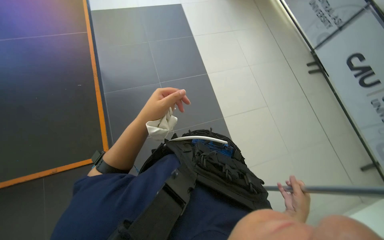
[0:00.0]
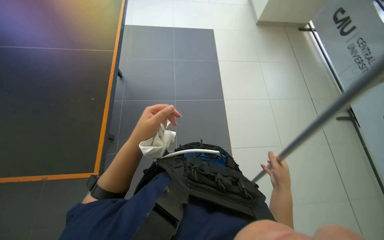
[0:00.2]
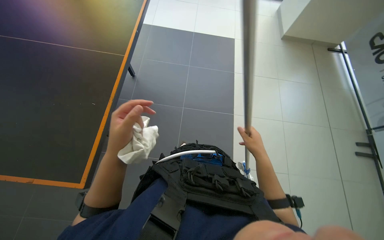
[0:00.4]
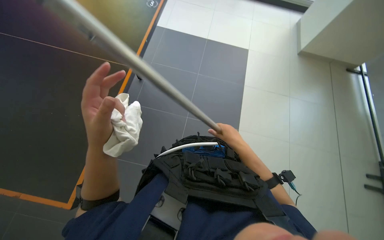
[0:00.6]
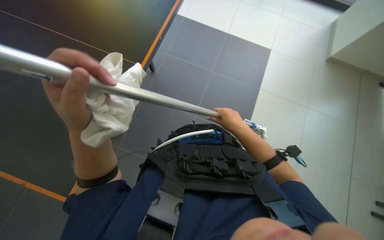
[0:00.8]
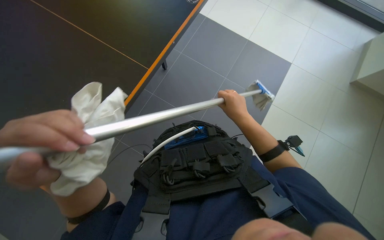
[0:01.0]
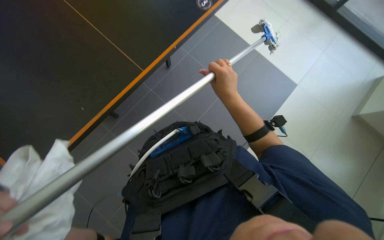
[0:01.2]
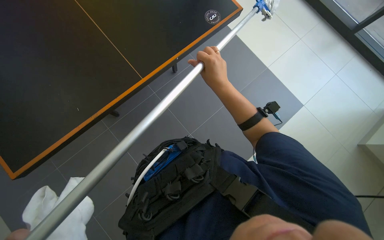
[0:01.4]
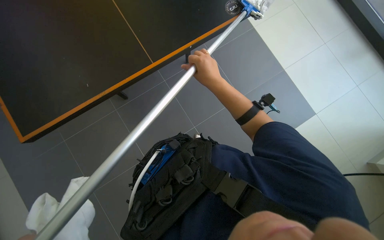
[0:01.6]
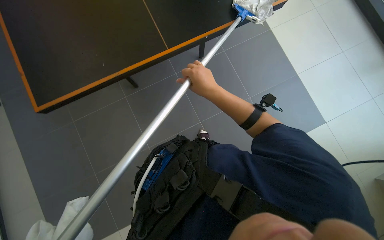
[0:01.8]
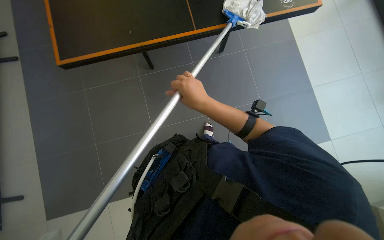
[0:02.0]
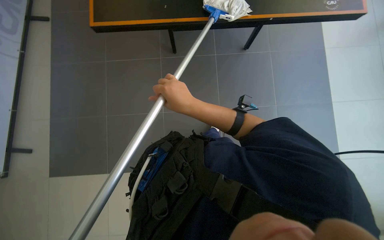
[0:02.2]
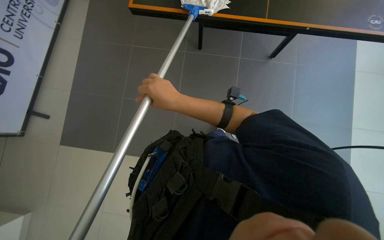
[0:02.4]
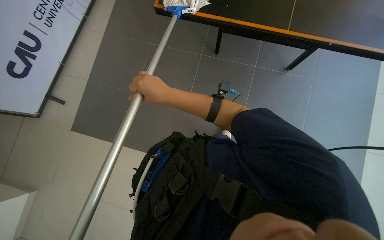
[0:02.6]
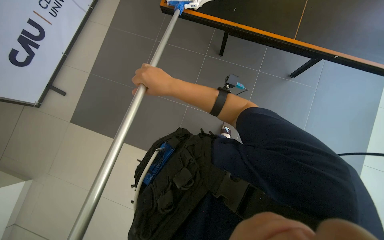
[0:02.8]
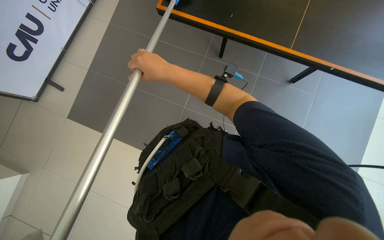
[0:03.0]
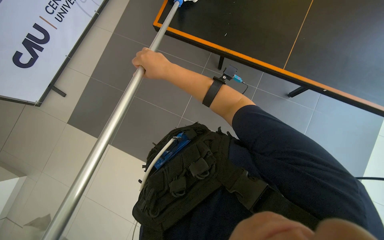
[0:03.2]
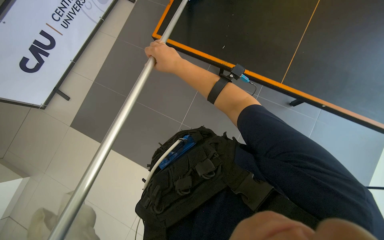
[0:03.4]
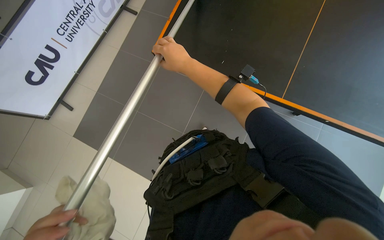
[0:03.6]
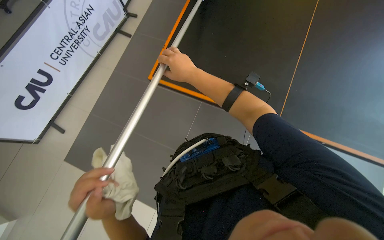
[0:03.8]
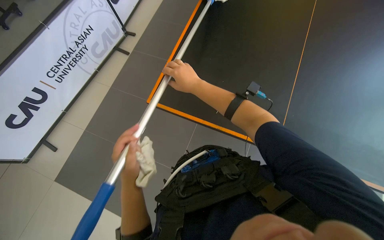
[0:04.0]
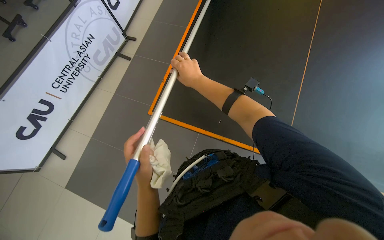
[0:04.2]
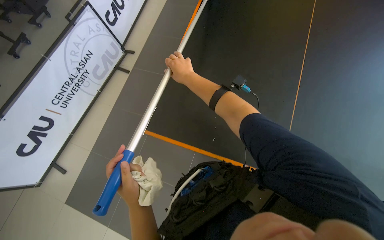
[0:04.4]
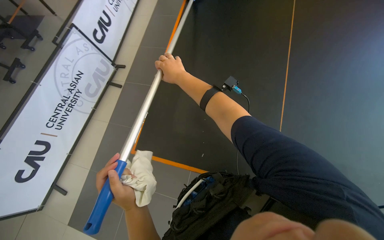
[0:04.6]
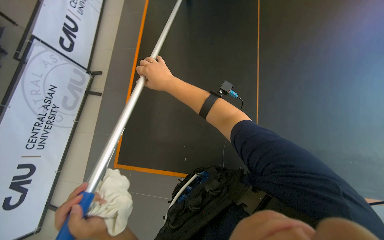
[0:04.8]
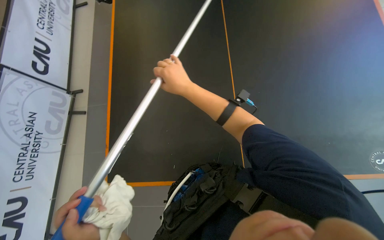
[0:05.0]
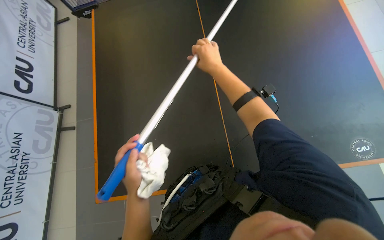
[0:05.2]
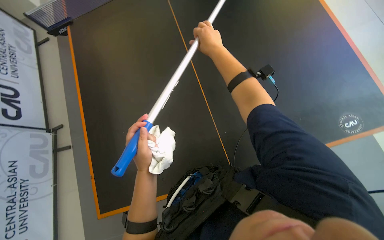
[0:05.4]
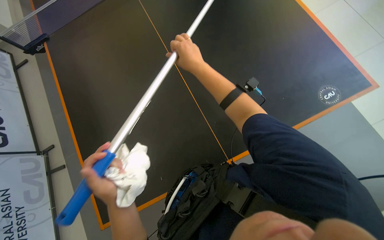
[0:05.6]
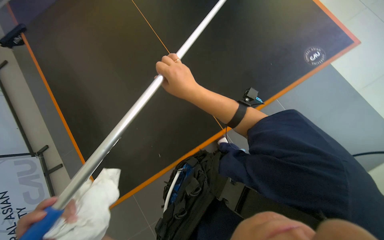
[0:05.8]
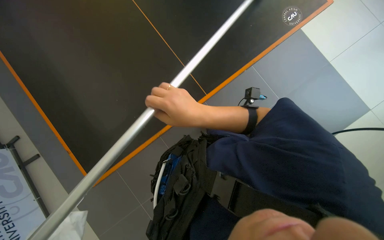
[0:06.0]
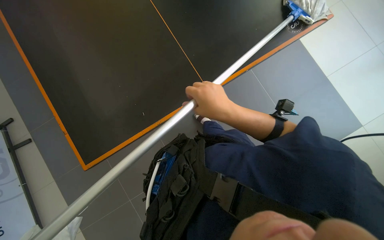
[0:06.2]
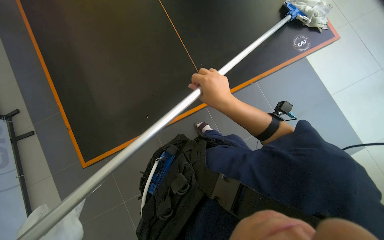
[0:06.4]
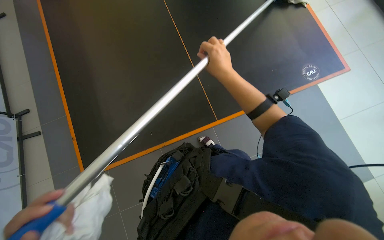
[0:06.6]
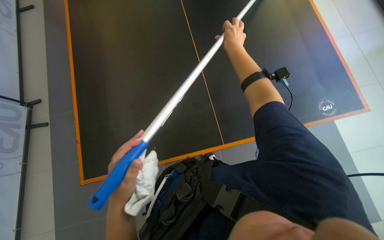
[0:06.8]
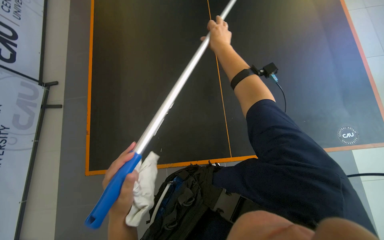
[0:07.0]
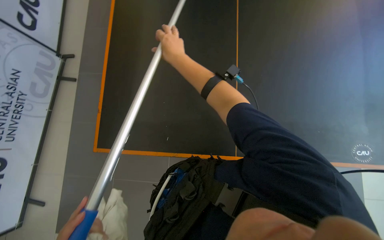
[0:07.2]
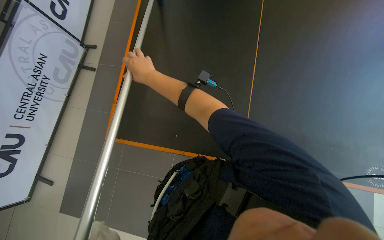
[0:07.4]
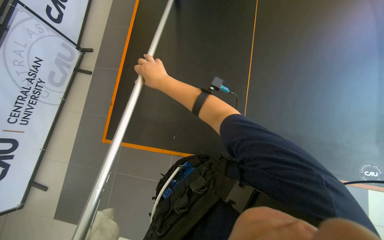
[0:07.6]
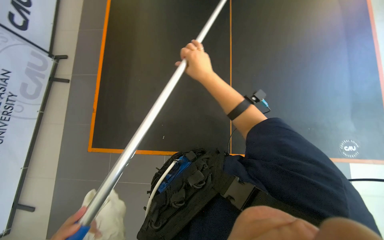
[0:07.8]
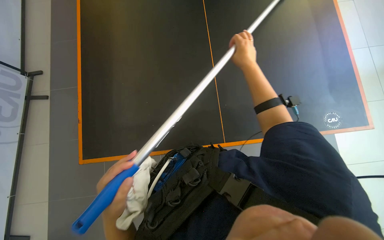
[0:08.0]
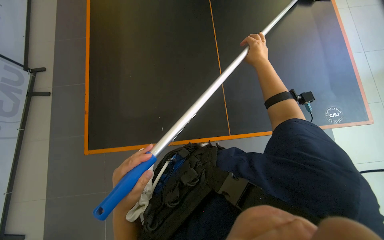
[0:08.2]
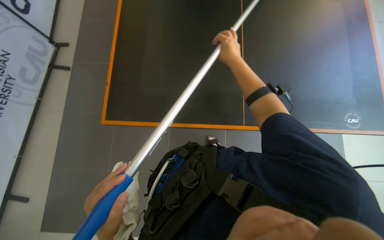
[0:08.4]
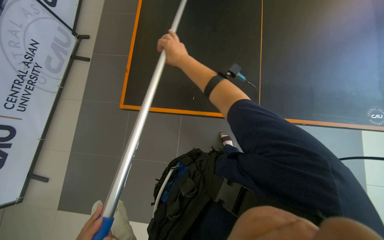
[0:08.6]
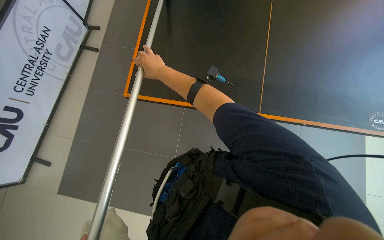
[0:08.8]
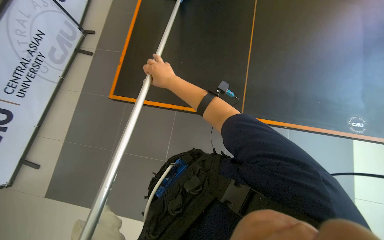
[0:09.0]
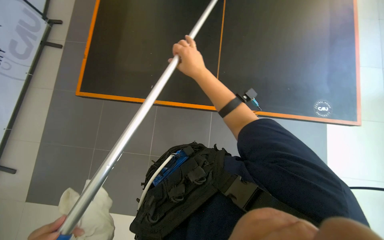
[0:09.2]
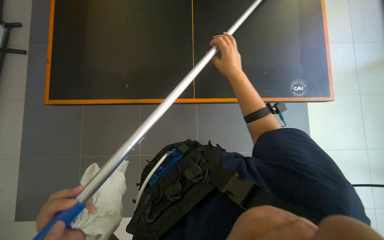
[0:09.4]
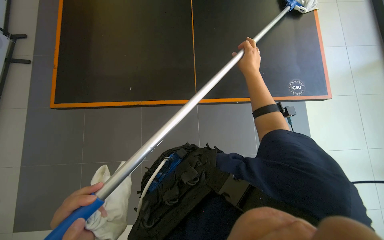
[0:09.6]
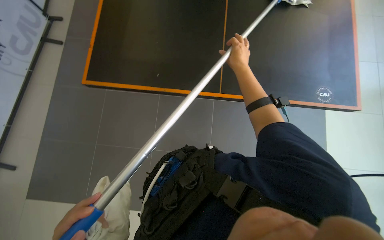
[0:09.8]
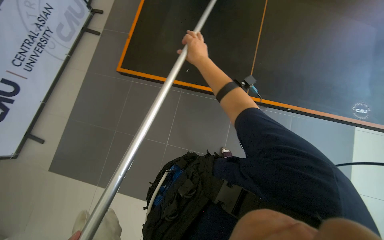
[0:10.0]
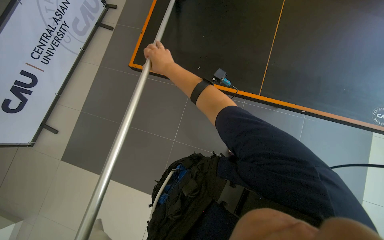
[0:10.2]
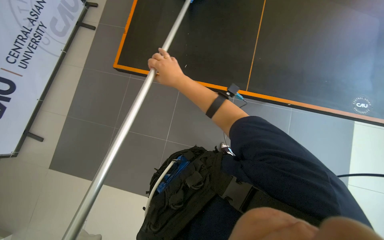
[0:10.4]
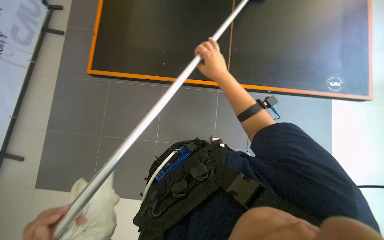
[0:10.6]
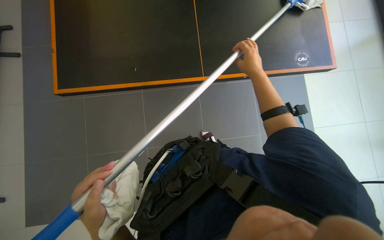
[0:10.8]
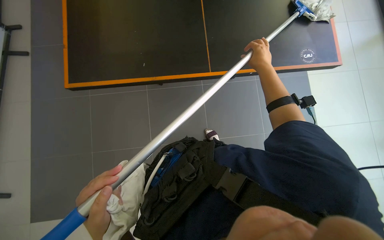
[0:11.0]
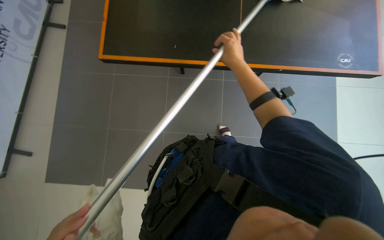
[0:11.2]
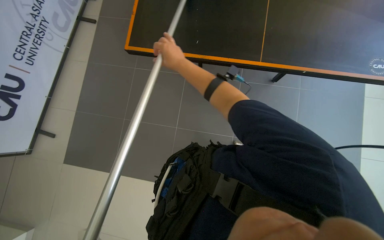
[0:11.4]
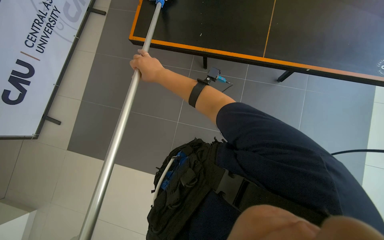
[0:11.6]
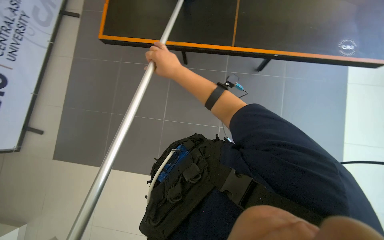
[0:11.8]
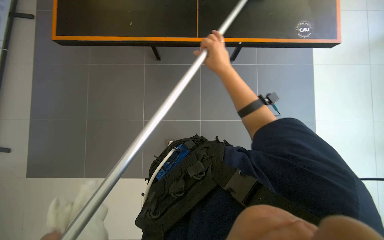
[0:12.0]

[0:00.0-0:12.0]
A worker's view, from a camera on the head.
Job: wiping surfaces.
The whole recording: Cleaning ping pong table with long-handled tool. The worker cleans the ping pong table surface with a long-handled tool.
0:01.6 to 0:03.0: The scene turns about 25 degrees clockwise in the picture. The right hand moves to the left, approximately 20 cm.
0:03.0 to 0:04.4: The view tips upward by some 20 degrees. The right hand shifts roughly 10 cm to the right.
0:04.4 to 0:06.0: The head turns to the right by some 55 degrees.
0:06.0 to 0:07.6: The view tilts roughly 20 degrees upward. The right hand heads up the picture, covering about 20 cm.
0:10.4 to 0:12.0: The right hand goes left and right, some 35 cm each way, reversing 2 times.

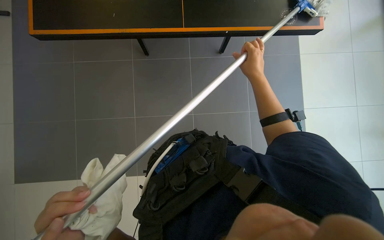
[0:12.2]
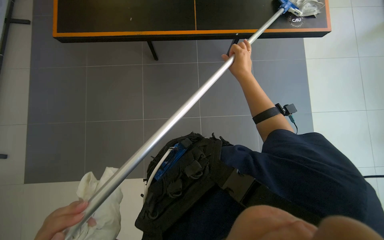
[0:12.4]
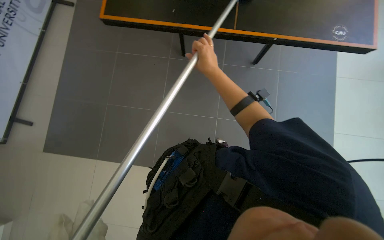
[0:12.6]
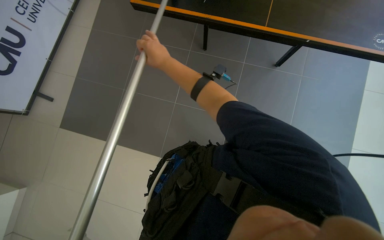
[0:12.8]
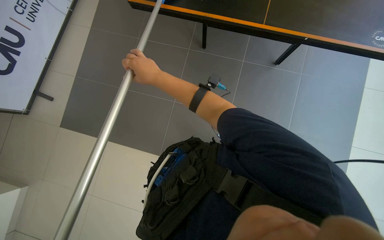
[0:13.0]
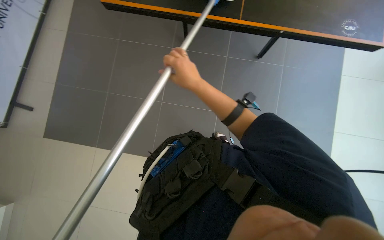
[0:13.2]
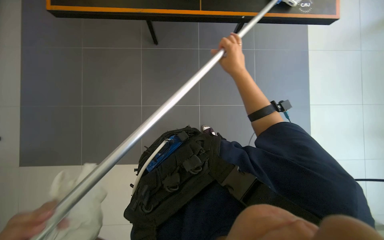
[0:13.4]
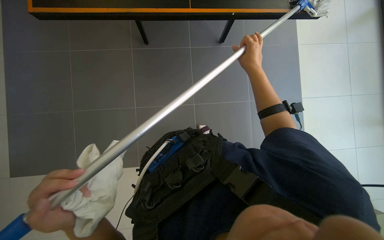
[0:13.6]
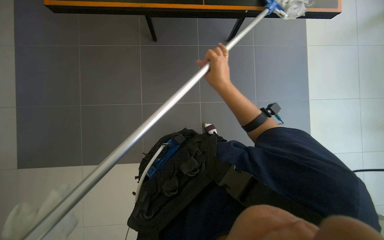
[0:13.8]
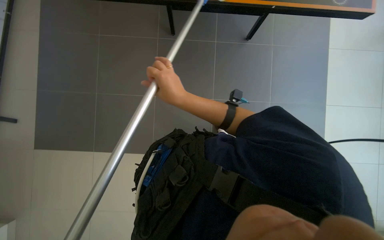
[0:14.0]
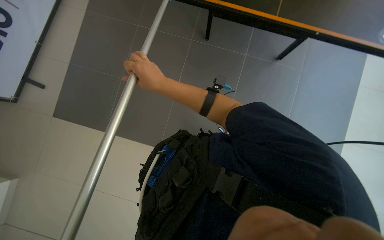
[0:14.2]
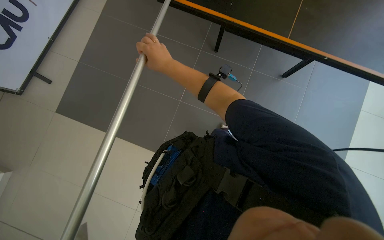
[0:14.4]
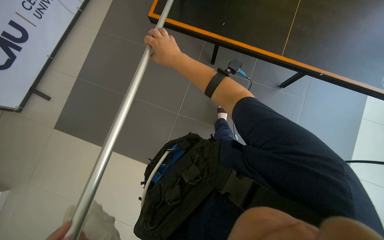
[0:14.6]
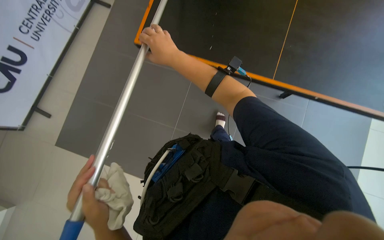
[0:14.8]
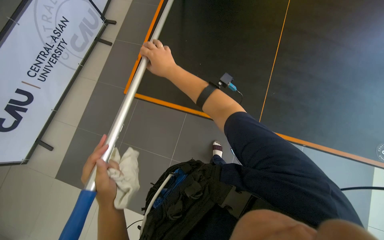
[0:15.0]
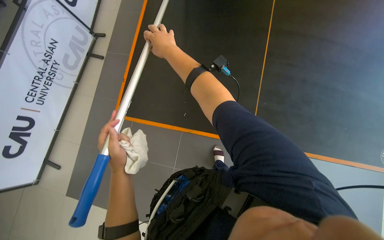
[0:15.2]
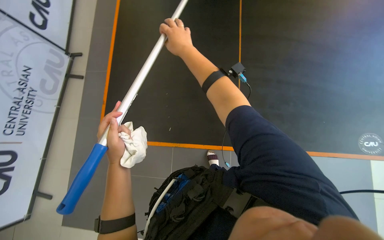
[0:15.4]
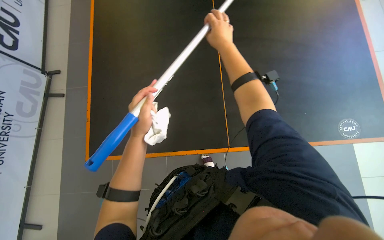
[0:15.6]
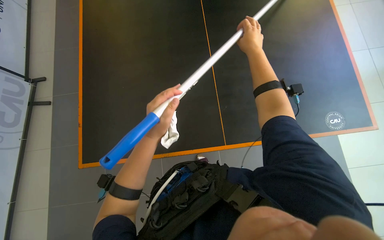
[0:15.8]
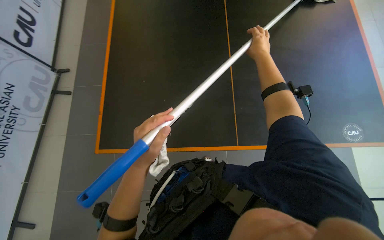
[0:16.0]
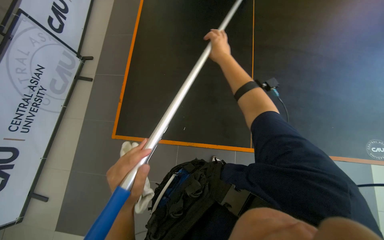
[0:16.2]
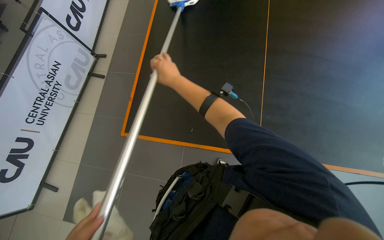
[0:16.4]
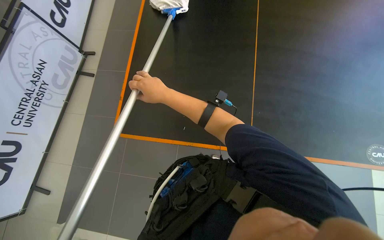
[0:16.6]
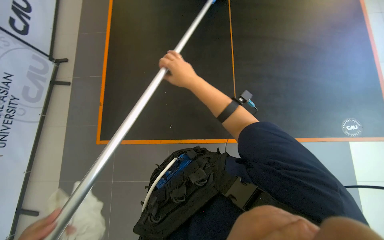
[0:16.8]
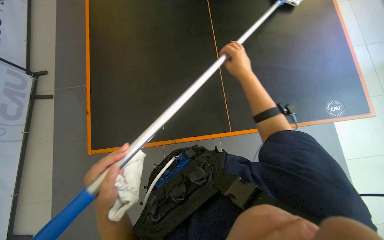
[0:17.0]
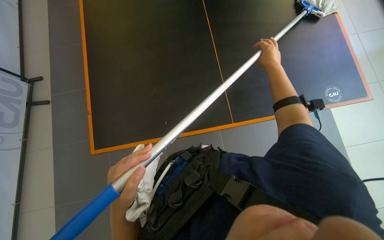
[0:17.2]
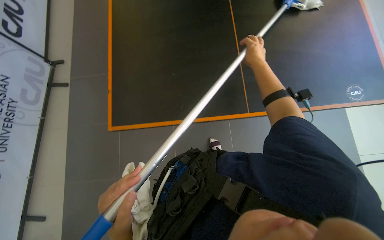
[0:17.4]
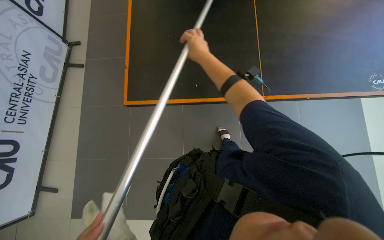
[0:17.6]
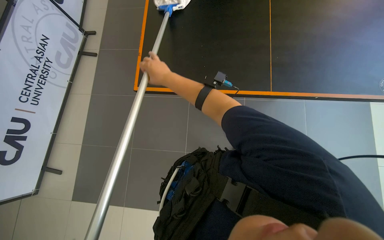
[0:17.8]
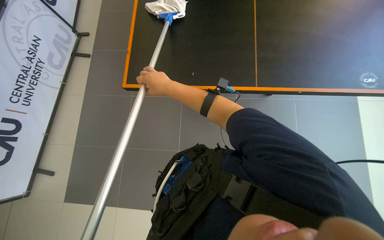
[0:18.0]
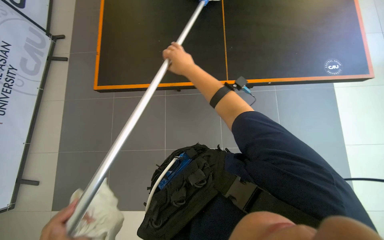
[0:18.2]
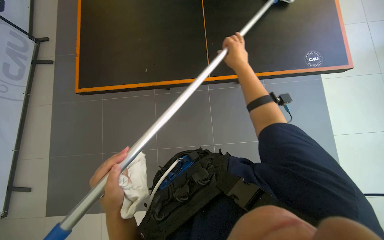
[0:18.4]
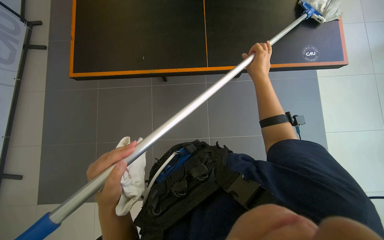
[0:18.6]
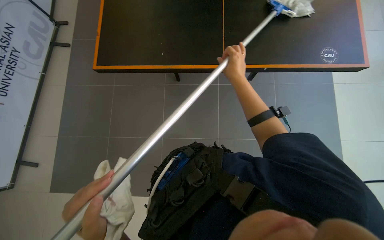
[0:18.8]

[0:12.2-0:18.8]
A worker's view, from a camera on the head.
Job: wiping surfaces.
The whole recording: Cleaning ping pong table with long-handled tool. The worker cleans the ping pong table surface with a long-handled tool.
0:12.2 to 0:13.8: The right hand moves left and right over approximately 30 cm, changing direction 2 times.
0:15.4 to 0:17.2: The right hand goes left and right, some 35 cm each way, reversing 2 times.
0:17.2 to 0:18.8: The right hand moves left and right over roughly 35 cm, changing direction 2 times.
